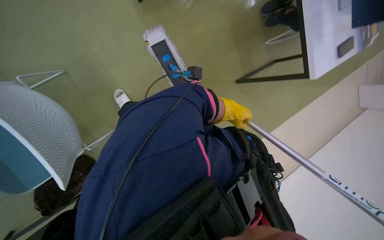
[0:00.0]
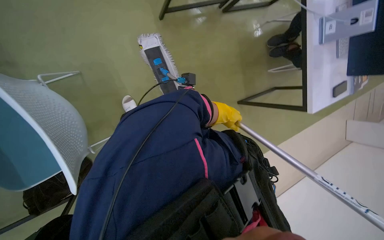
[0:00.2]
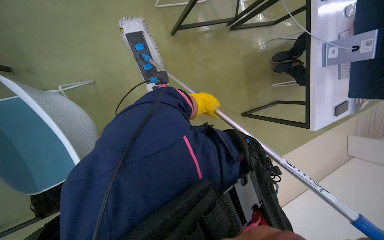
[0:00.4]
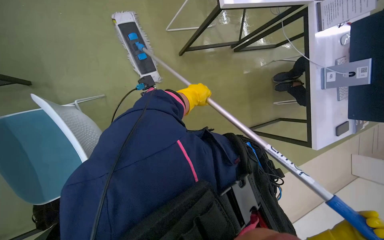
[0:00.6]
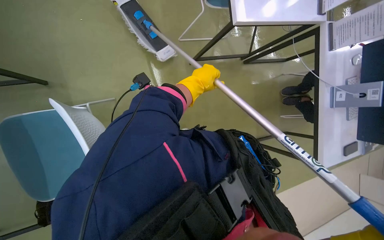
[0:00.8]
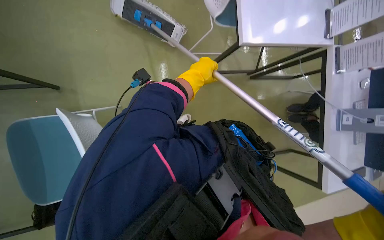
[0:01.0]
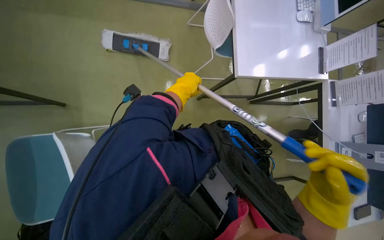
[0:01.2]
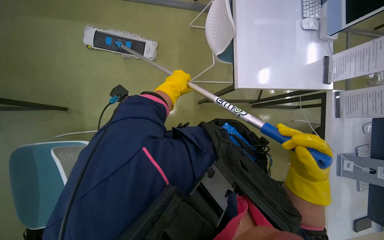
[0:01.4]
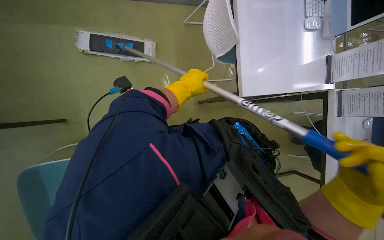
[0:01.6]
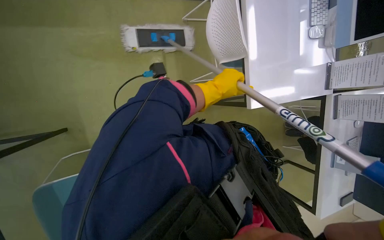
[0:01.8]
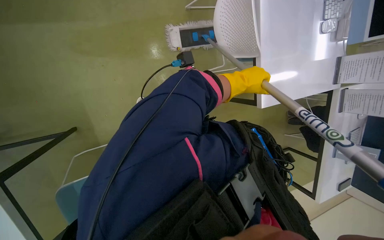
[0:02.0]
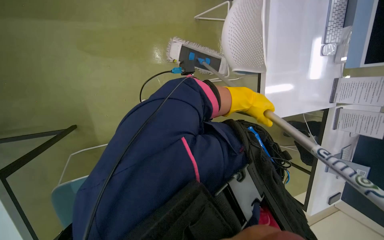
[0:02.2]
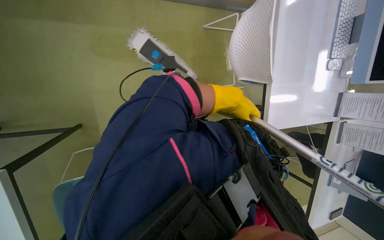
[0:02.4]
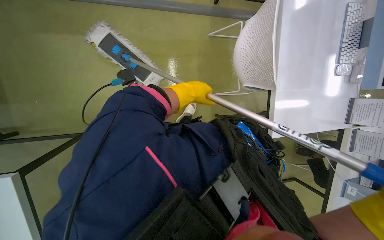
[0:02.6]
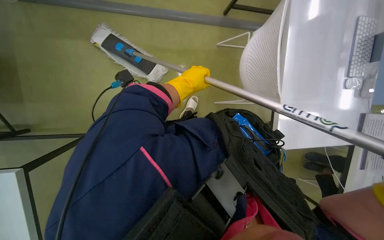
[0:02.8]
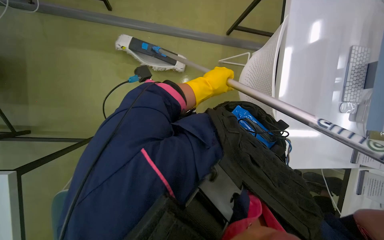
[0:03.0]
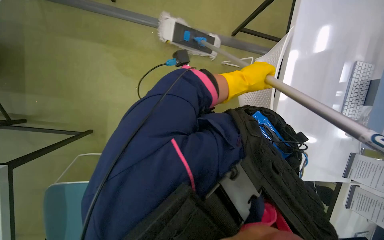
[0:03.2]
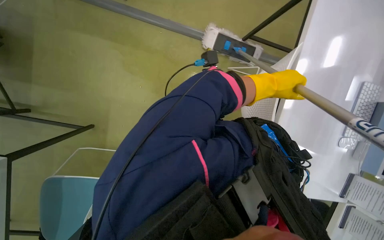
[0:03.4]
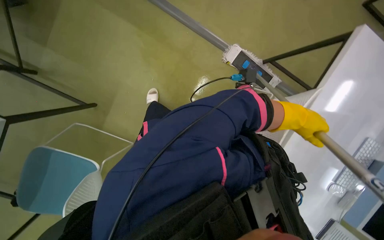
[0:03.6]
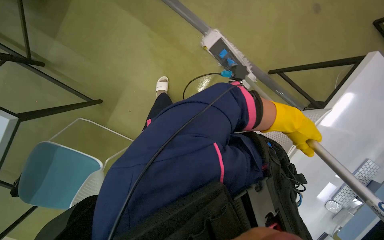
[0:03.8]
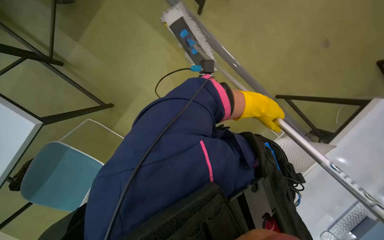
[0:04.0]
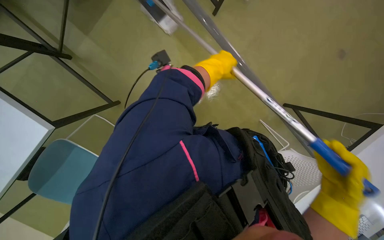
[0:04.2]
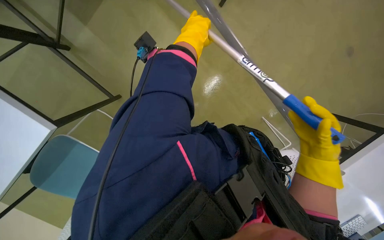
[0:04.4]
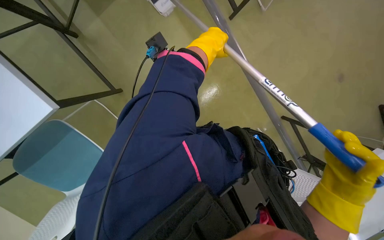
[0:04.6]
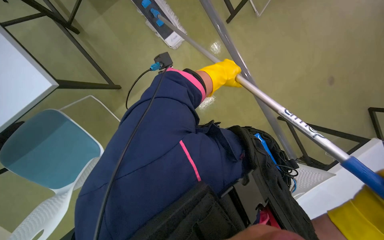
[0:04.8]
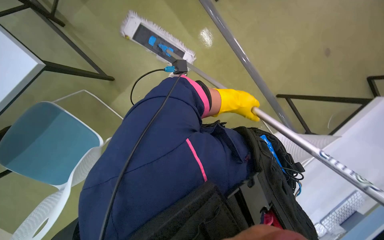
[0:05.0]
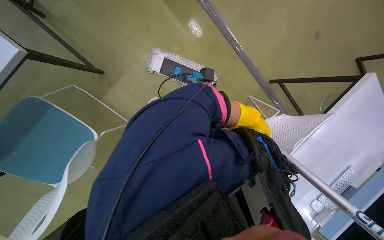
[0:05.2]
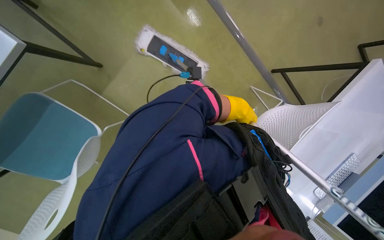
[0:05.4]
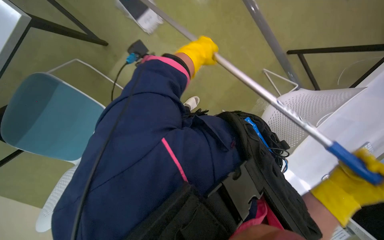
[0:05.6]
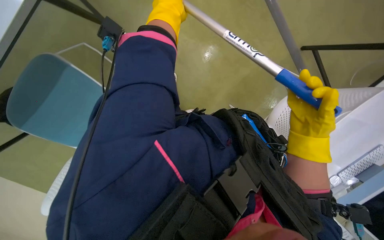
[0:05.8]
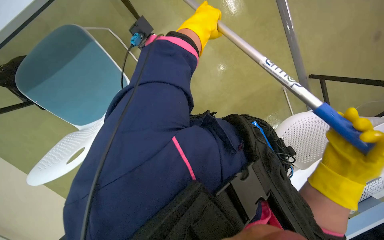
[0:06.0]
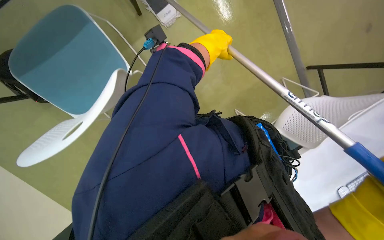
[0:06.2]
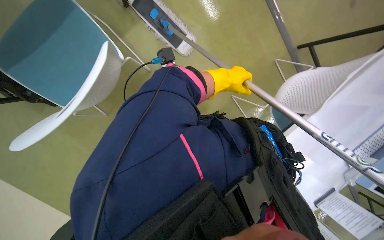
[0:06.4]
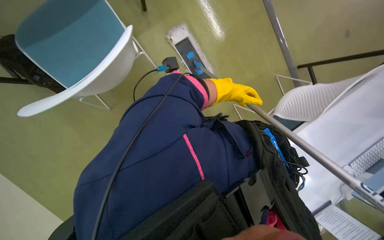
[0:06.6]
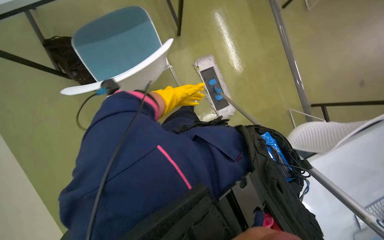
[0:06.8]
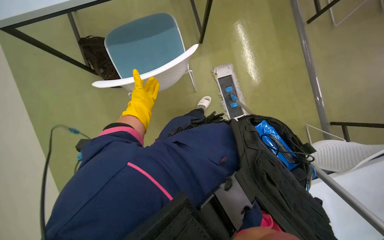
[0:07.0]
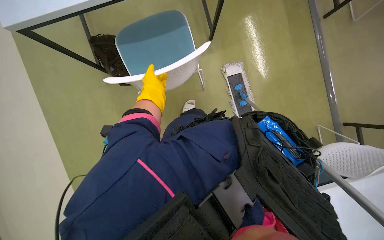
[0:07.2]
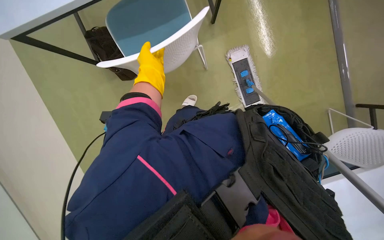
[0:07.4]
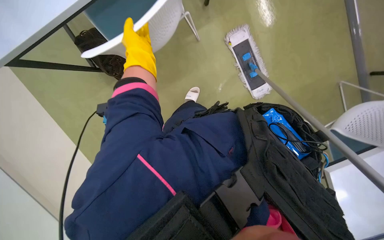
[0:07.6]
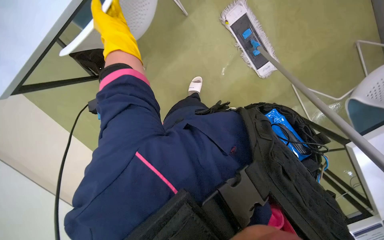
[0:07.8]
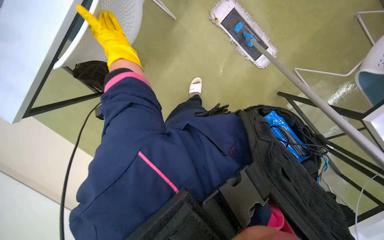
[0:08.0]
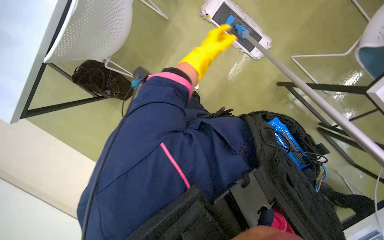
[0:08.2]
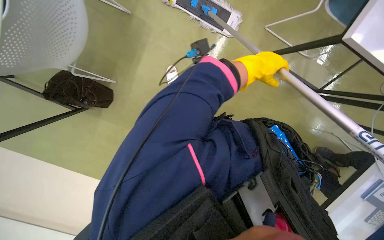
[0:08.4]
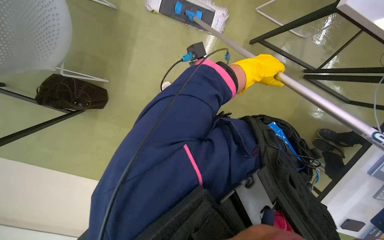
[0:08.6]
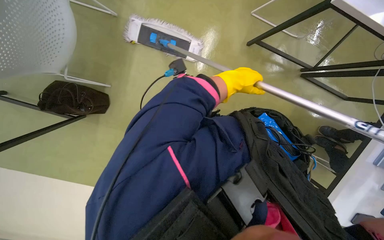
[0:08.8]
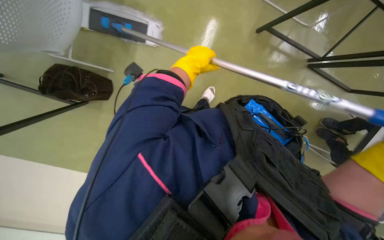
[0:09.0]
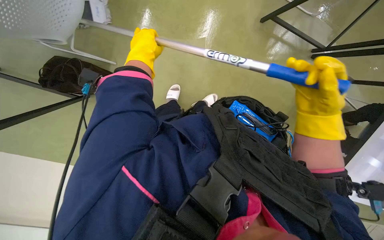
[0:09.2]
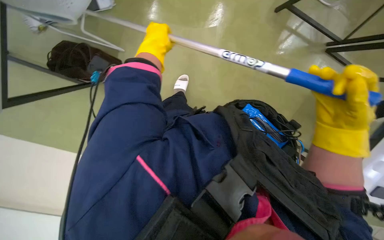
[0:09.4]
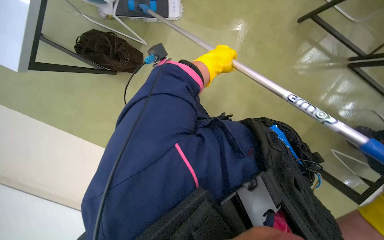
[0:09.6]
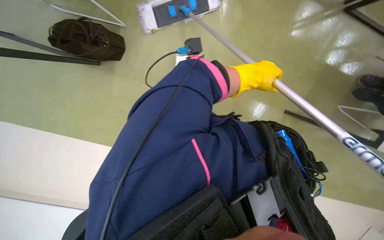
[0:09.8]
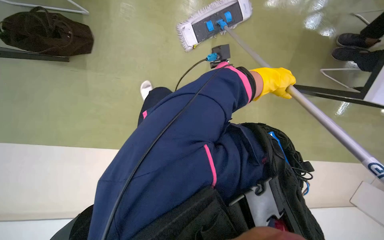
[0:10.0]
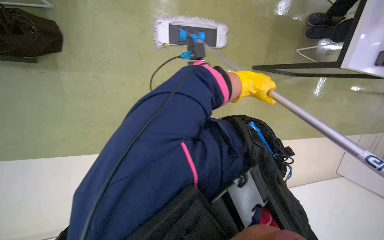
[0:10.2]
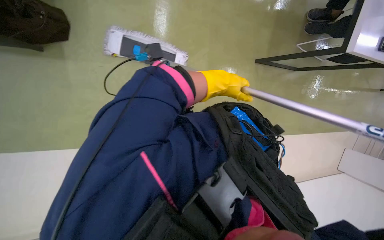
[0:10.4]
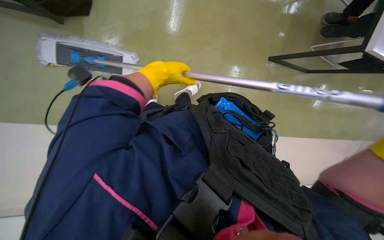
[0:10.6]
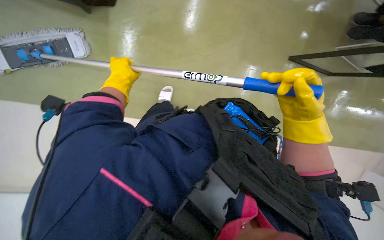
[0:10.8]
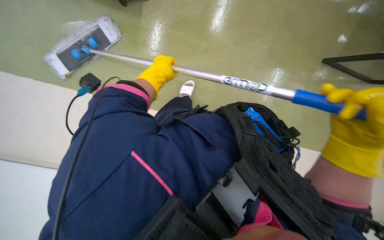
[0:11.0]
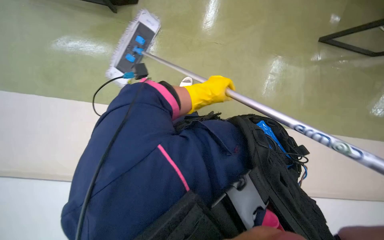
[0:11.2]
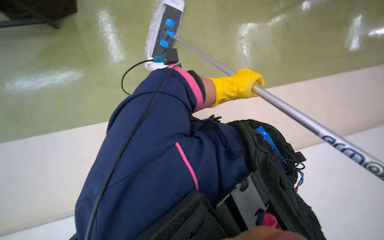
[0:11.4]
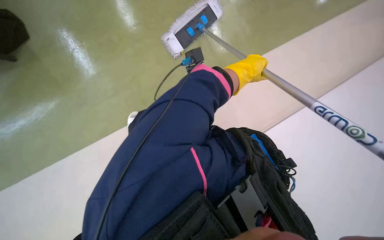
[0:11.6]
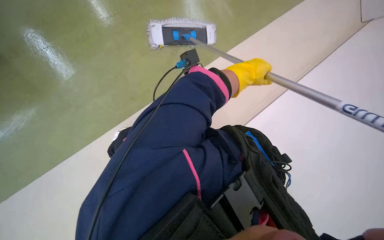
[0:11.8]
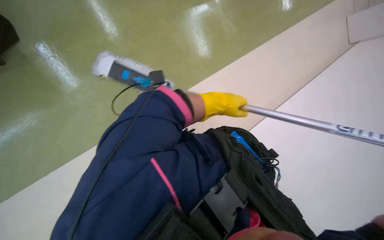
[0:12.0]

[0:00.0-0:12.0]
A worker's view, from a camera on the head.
Job: mopping floor.
The whole recording: Mopping office floor. The worker mops the office floor with a flat mop, periodically wringing it in a bucket.
0:00.0 to 0:01.6: The view tilts approximately 20 degrees upward. The scene turns approximately 25 degrees clockwise in the picture. The left hand moves nearer to the camera and to the left, about 40 cm.
0:01.6 to 0:03.0: The left hand swings left and right, roughly 20 cm each way, with 2 reversals.
0:04.4 to 0:06.0: The camera pitches downward, by some 15 degrees. The left hand travels to the right and back again, approximately 10 cm each way.
0:07.6 to 0:09.0: The scene turns about 40 degrees counterclockwise in the picture.
0:10.4 to 0:12.0: The left hand goes left and right, roughly 40 cm each way, reversing 2 times.

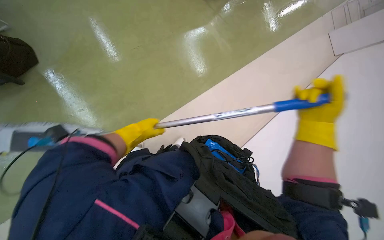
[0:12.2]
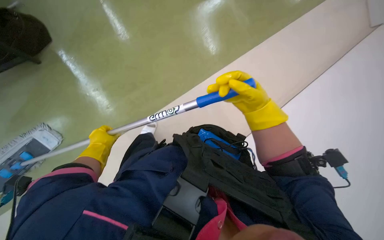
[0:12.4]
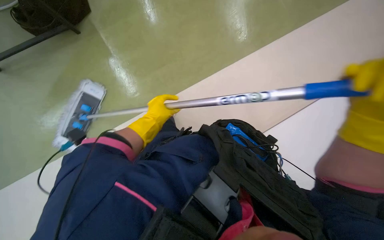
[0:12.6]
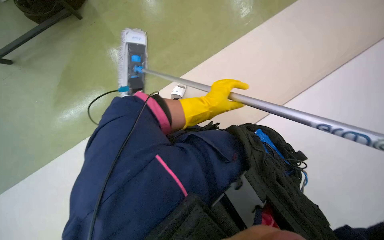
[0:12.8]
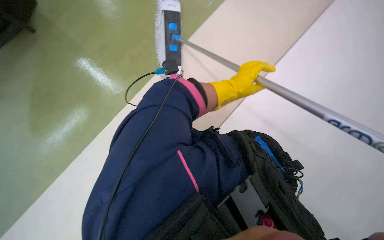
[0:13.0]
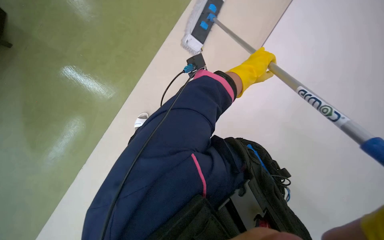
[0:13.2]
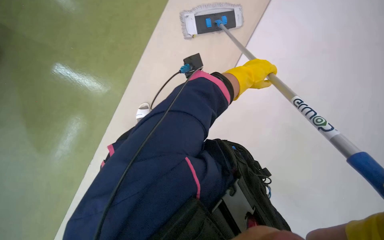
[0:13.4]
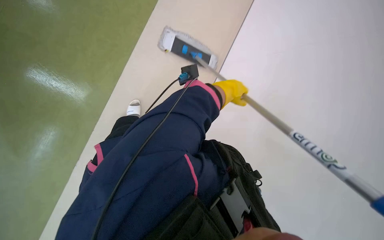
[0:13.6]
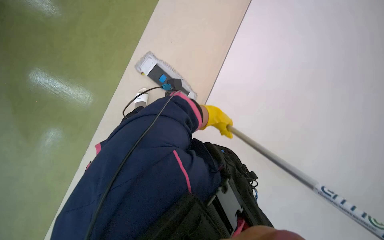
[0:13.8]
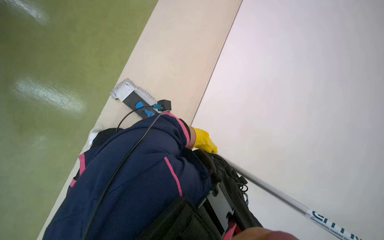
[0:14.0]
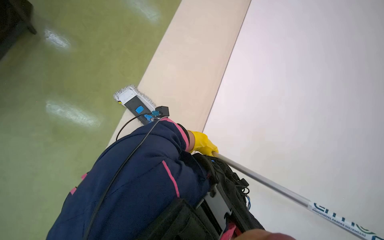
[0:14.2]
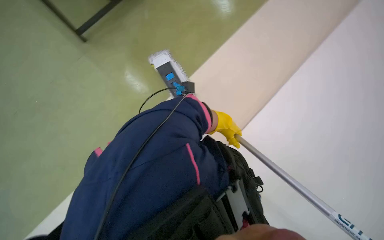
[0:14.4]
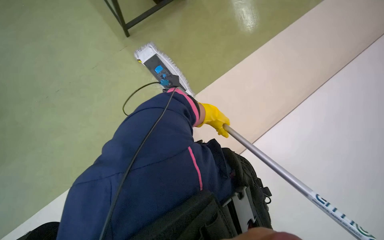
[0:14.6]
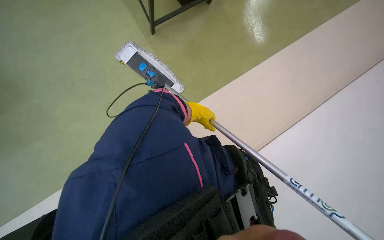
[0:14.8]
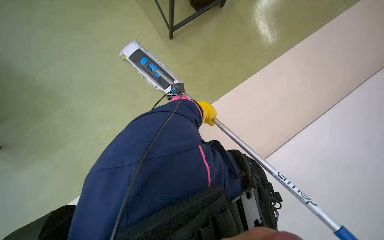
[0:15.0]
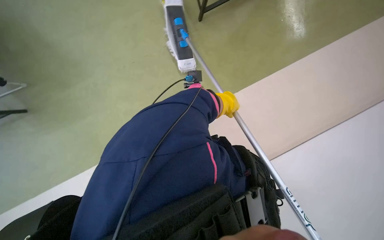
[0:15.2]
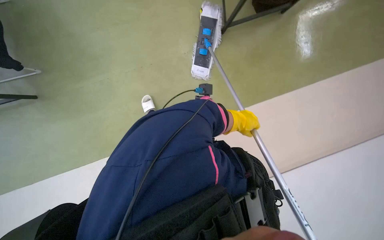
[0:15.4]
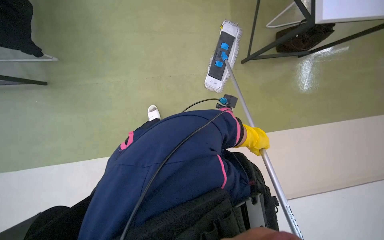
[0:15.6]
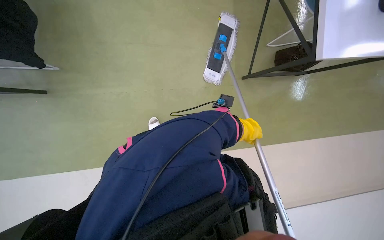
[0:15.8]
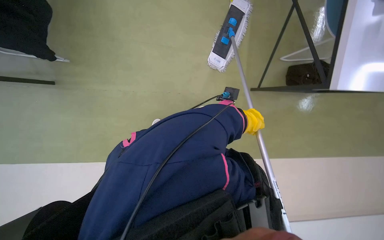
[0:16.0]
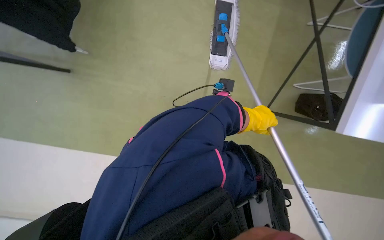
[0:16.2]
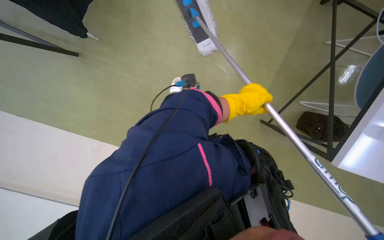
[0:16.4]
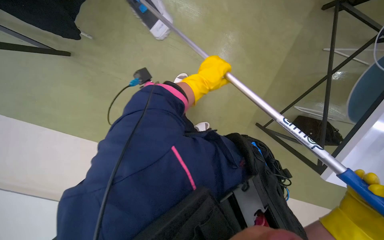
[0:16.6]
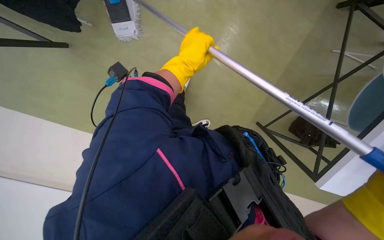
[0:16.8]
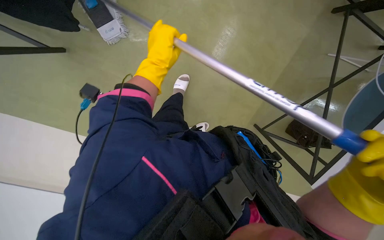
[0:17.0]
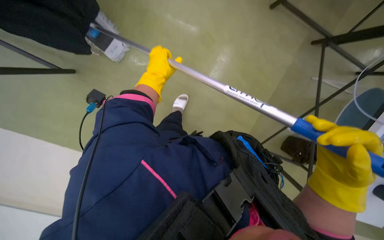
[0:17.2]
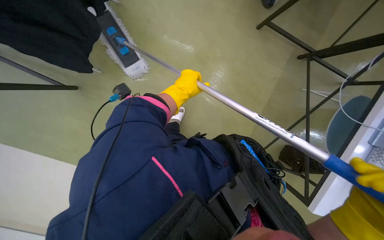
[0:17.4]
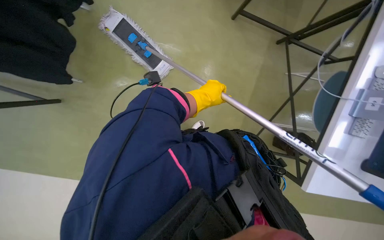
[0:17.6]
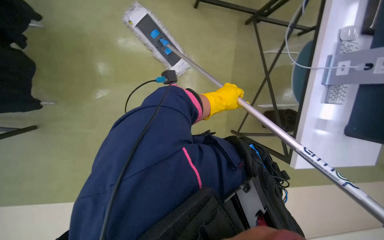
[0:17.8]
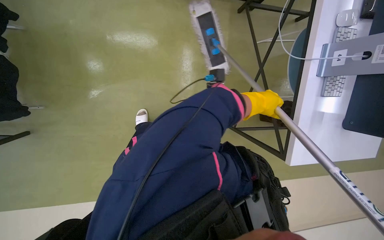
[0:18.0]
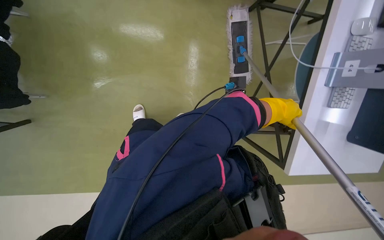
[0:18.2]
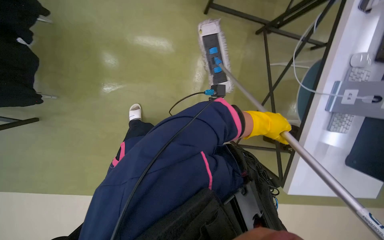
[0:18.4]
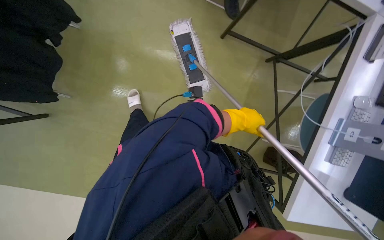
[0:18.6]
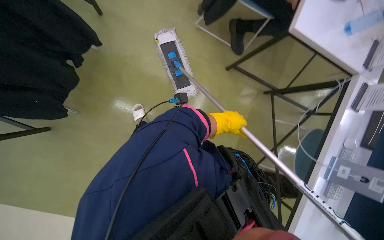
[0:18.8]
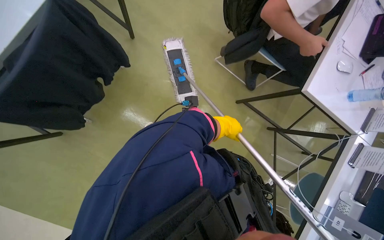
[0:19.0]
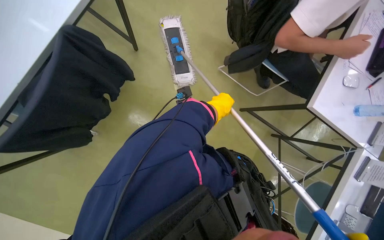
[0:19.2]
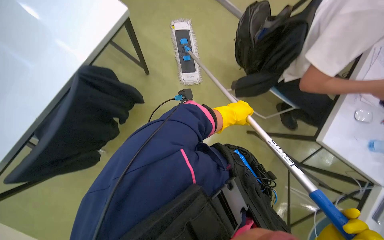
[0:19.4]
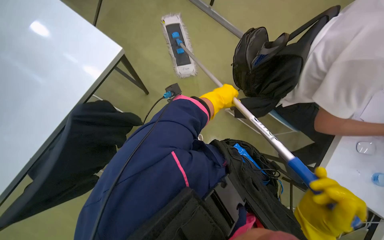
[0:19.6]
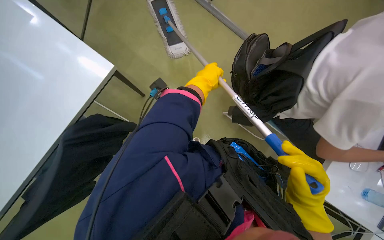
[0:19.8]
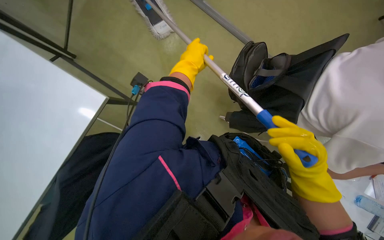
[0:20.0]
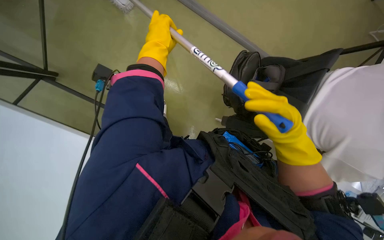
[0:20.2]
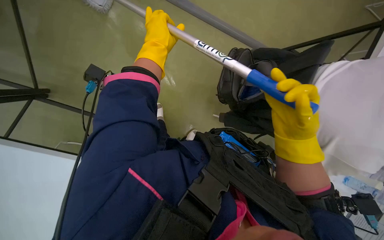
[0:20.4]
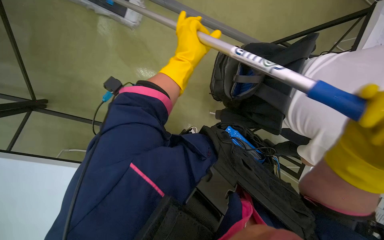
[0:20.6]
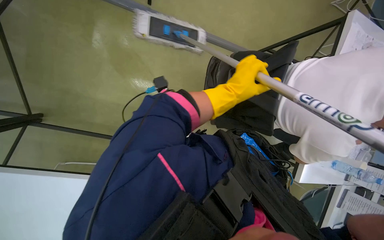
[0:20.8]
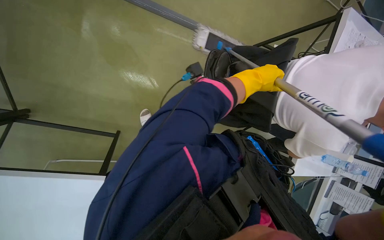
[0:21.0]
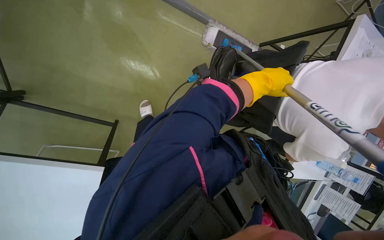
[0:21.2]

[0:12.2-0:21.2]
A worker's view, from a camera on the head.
Job: mopping floor.
The whole recording: Mopping office floor. The worker mops the office floor with a flat mop, periodically wringing it in a bucket.
0:12.2 to 0:13.8: The view pans to the right by approximately 25 degrees. Everything in view rotates approximately 40 degrees clockwise.
0:13.8 to 0:15.2: The wearer looks some 20 degrees further to the left. The view tilts approximately 15 degrees downward. The left hand moves roughly 5 cm down the picture and comes back.
0:15.2 to 0:16.6: The left hand heads to the left, covering about 15 cm.
0:18.2 to 0:19.8: The camera is carried roughly 90 cm. The view tips upward by about 20 degrees. Everything in view rotates some 25 degrees clockwise.
0:19.8 to 0:21.2: The left hand heads to the right, covering roughly 35 cm.
